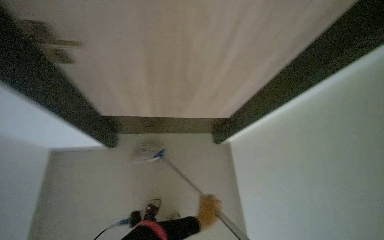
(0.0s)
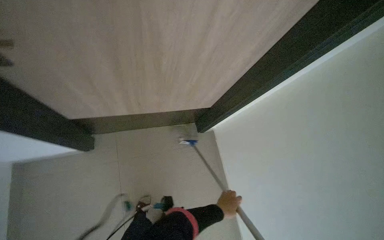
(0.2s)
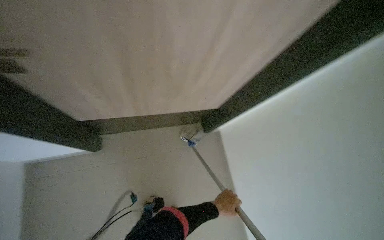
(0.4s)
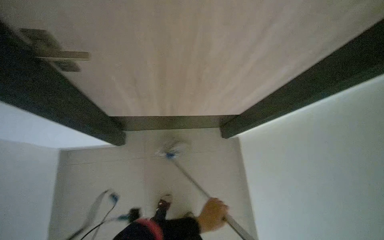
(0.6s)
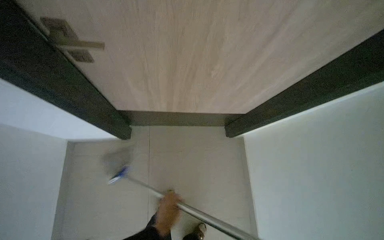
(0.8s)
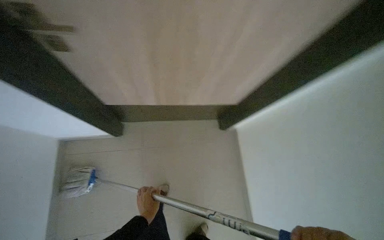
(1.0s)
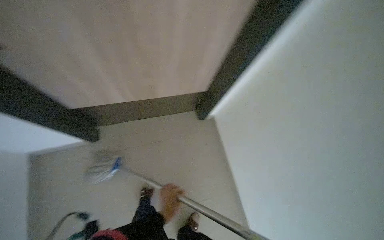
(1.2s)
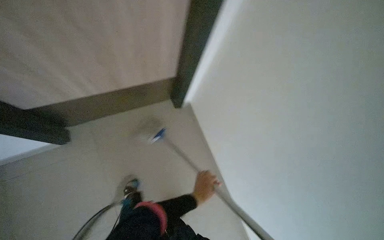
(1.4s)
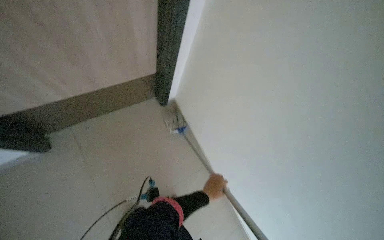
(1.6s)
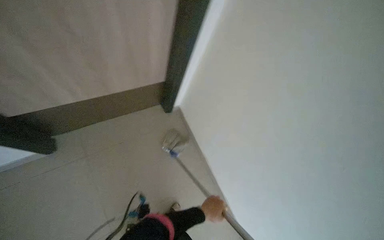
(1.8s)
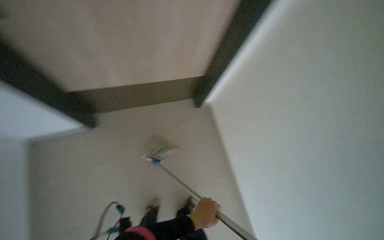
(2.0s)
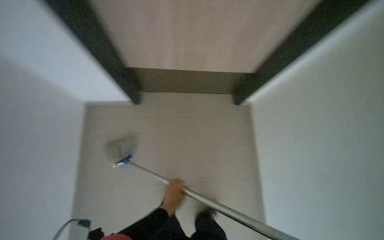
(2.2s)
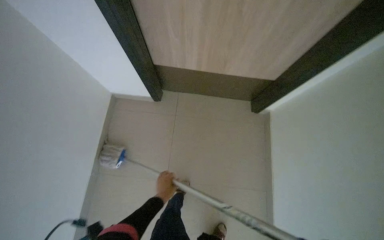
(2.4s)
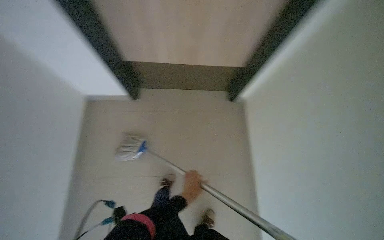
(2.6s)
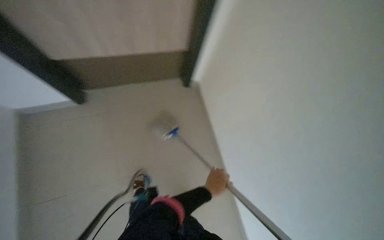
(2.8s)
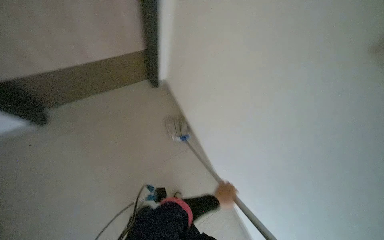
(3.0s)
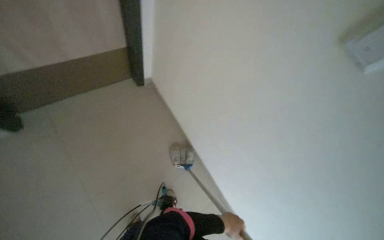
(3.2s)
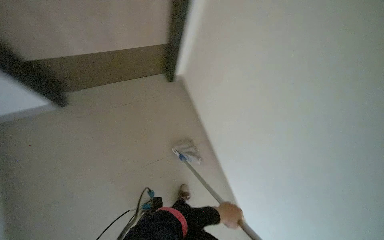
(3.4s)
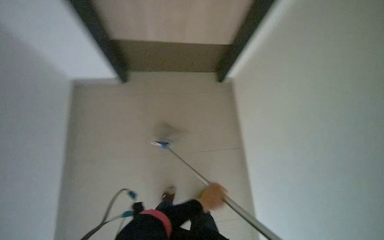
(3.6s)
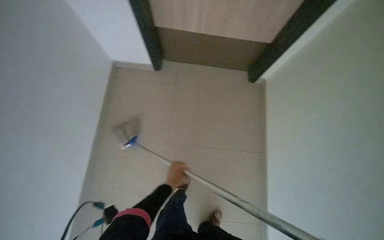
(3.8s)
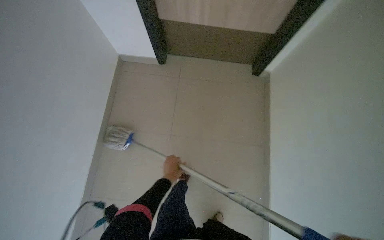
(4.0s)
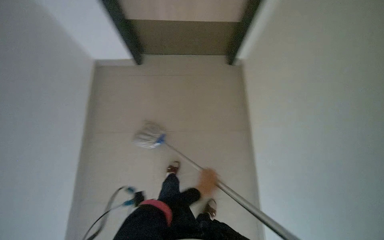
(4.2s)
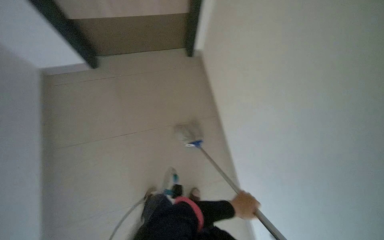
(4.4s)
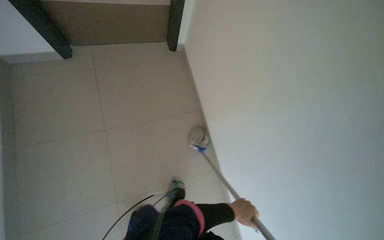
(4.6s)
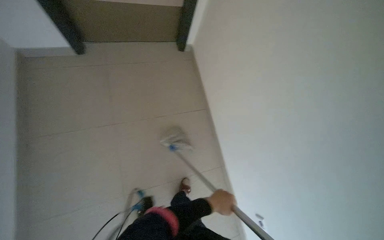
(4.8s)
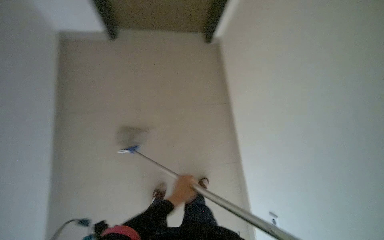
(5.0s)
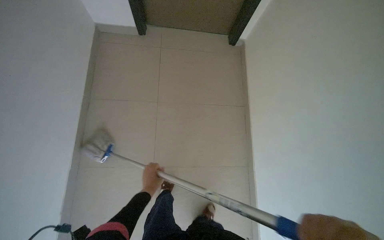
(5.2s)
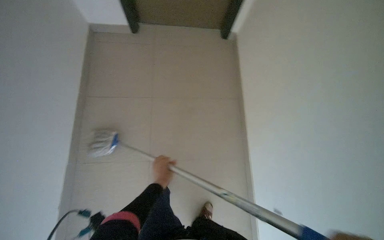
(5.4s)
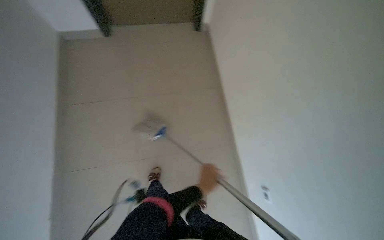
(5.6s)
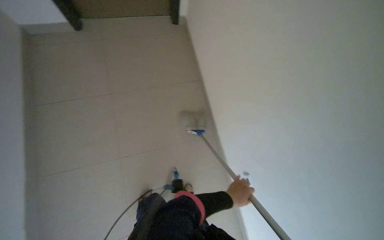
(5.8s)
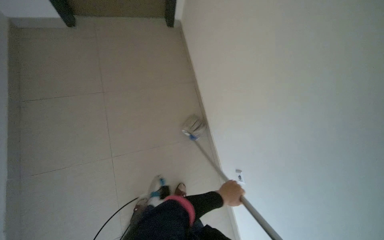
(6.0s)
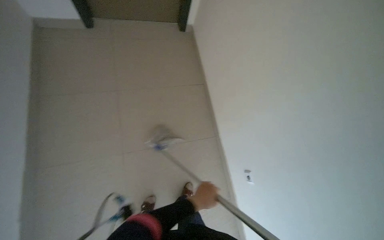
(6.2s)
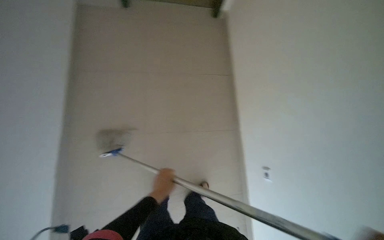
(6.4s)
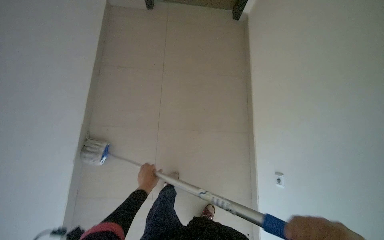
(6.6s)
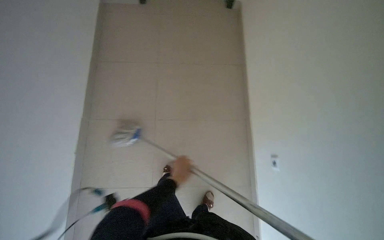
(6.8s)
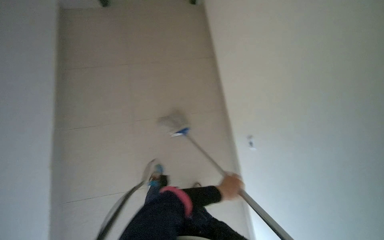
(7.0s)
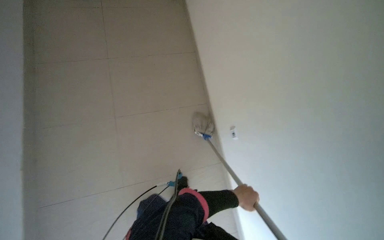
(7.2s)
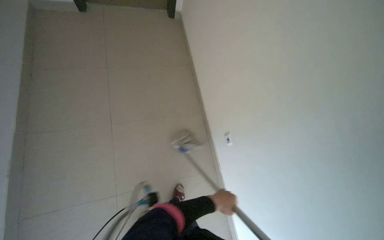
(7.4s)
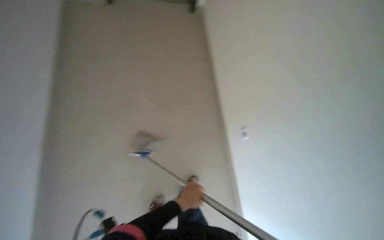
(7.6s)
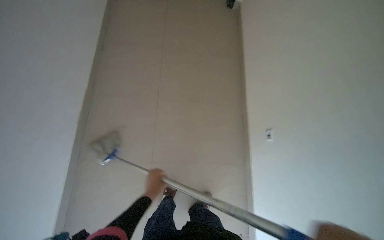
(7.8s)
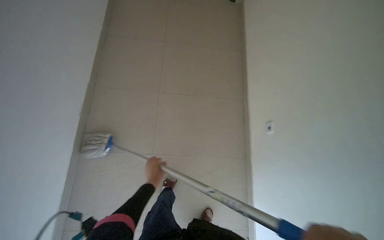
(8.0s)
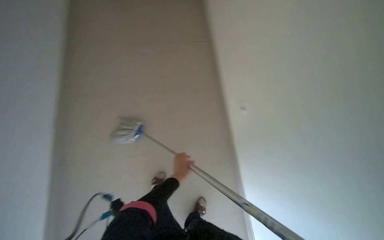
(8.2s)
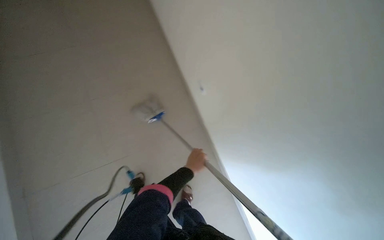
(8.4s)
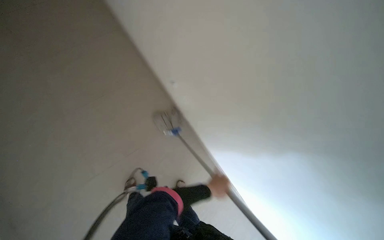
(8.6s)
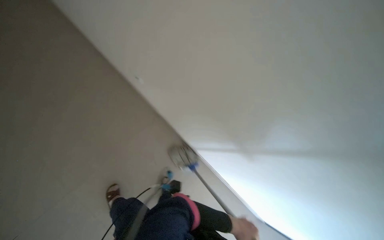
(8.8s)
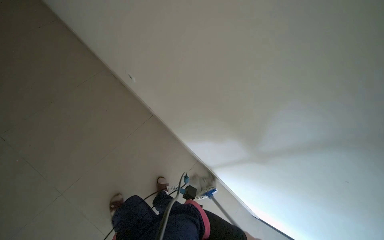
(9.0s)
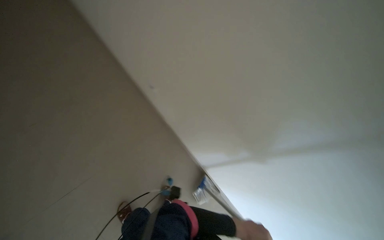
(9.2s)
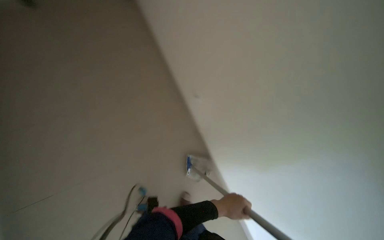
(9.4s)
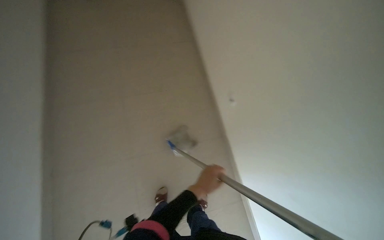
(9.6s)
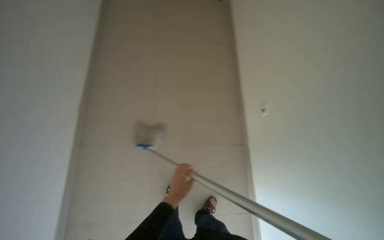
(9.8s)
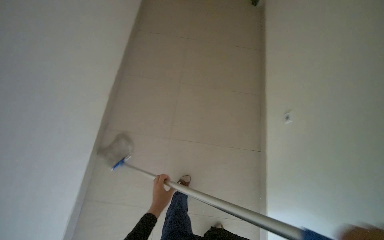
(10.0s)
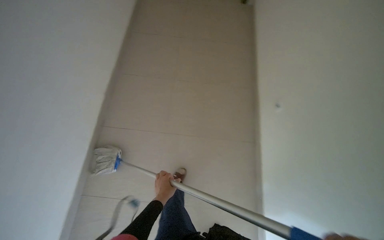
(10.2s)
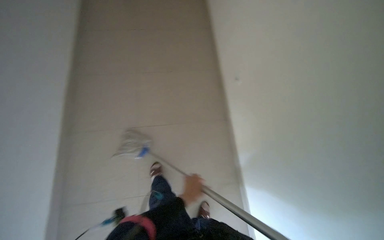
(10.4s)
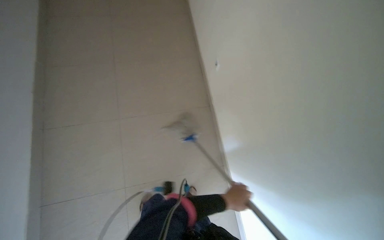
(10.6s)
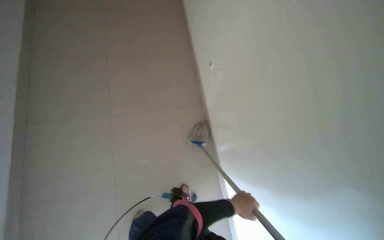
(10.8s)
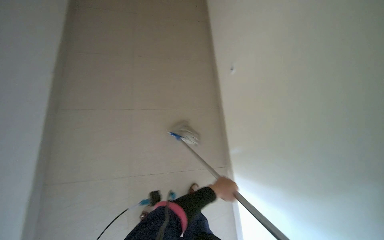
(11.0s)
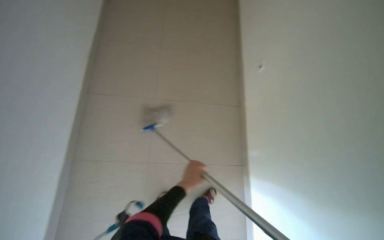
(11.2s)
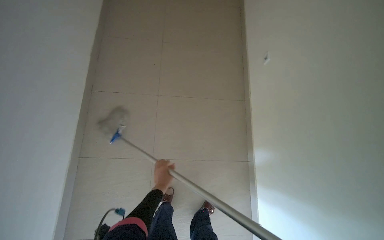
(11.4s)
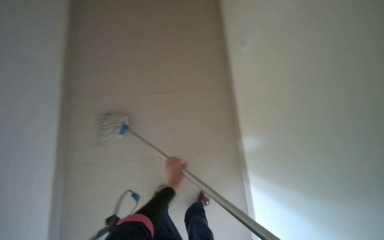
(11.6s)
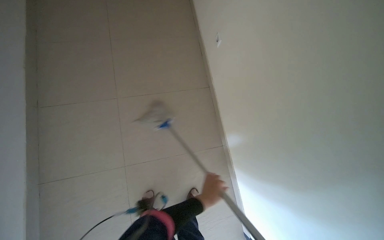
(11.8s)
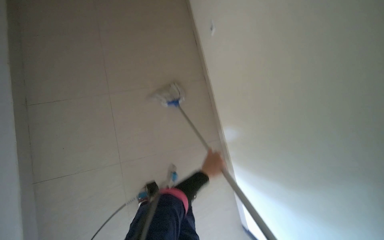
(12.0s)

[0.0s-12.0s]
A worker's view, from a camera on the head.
Job: mopping floor.
The whole recording: Mopping hallway floor. The worker mops the floor in the hallway with a mop.
0.0s to 1.6s: The left hand goes left and right, some 30 cm each way, reversing 2 times.
1.6s to 3.0s: The left hand reaches approximately 20 cm to the left, then returns.
6.0s to 7.6s: The left hand moves left and right over approximately 35 cm, changing direction 2 times.
7.6s to 9.0s: The left hand is displaced to the right and down the picture by roughly 25 cm.
10.4s to 12.0s: The head turns to the left by some 25 degrees. The left hand goes left and right, roughly 30 cm each way, reversing 2 times.

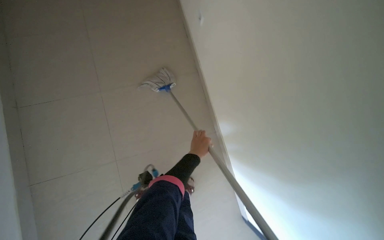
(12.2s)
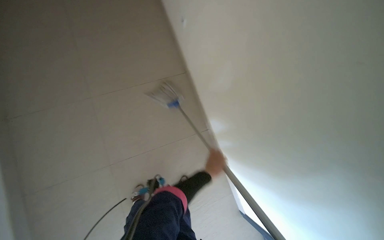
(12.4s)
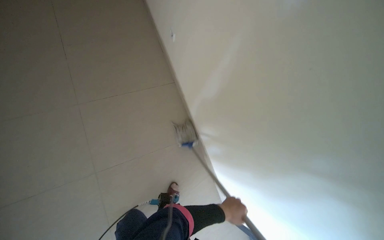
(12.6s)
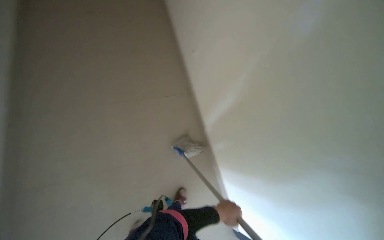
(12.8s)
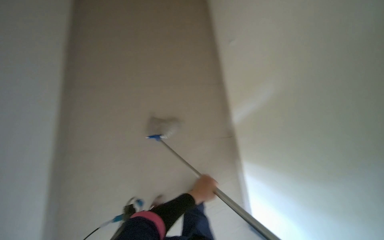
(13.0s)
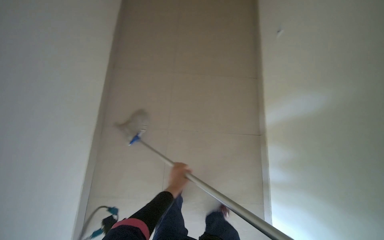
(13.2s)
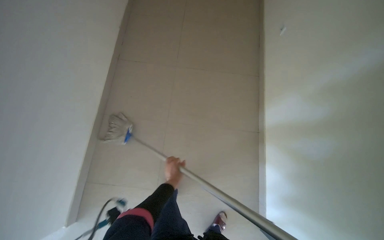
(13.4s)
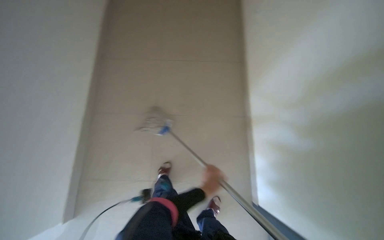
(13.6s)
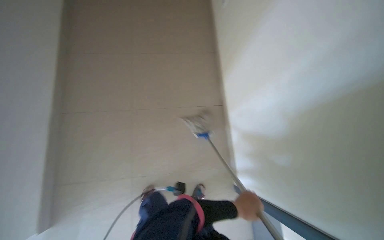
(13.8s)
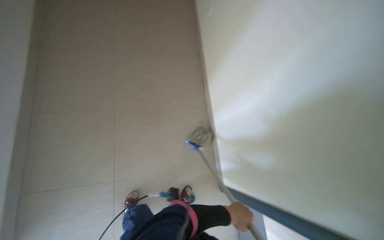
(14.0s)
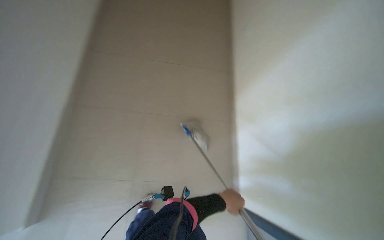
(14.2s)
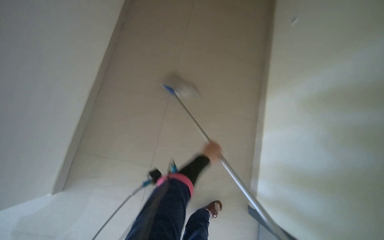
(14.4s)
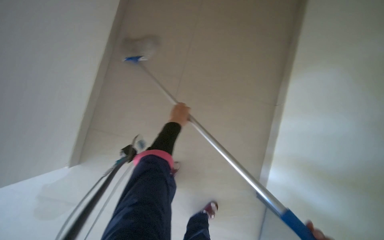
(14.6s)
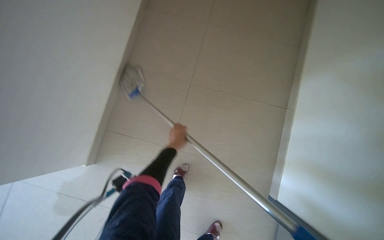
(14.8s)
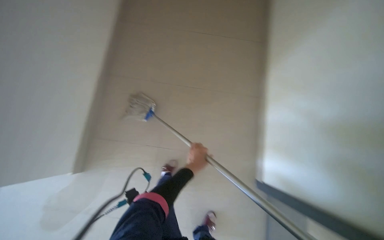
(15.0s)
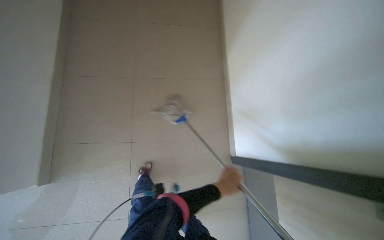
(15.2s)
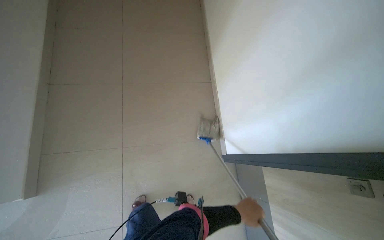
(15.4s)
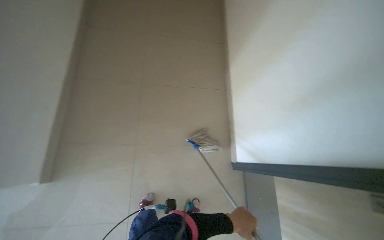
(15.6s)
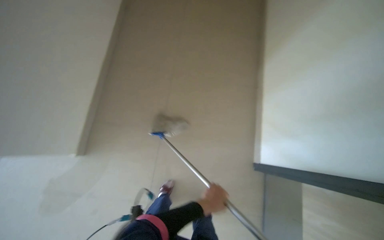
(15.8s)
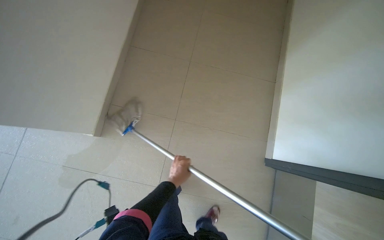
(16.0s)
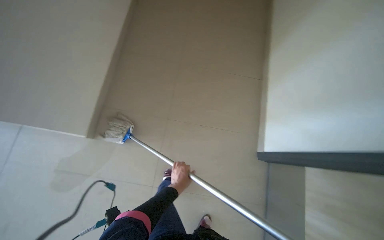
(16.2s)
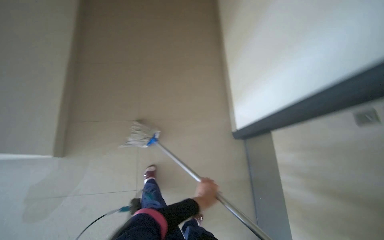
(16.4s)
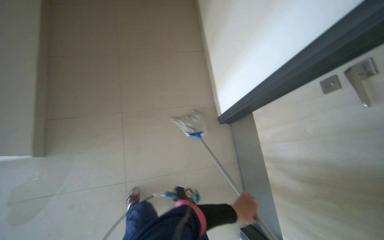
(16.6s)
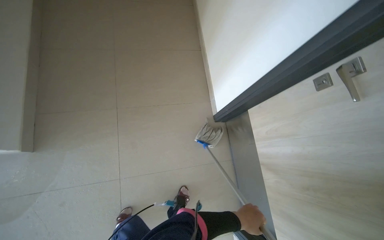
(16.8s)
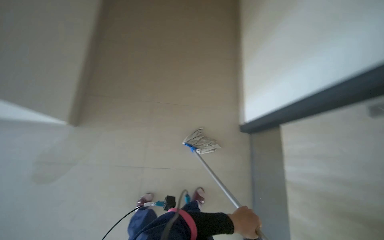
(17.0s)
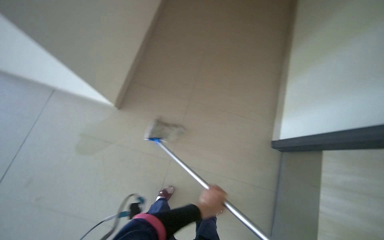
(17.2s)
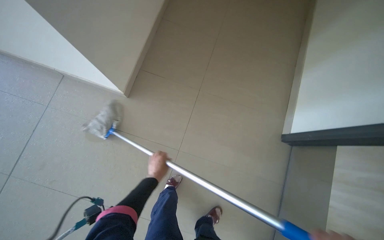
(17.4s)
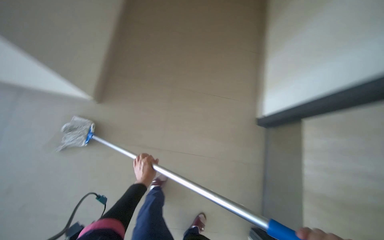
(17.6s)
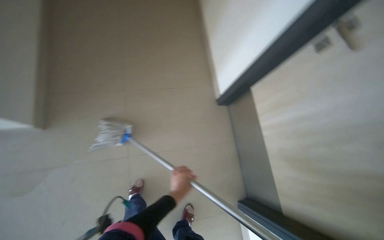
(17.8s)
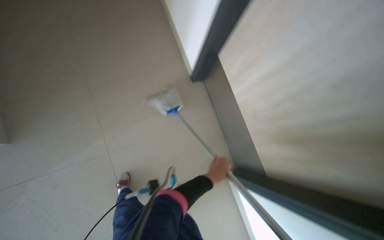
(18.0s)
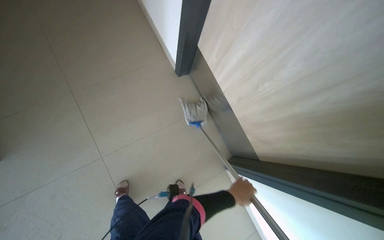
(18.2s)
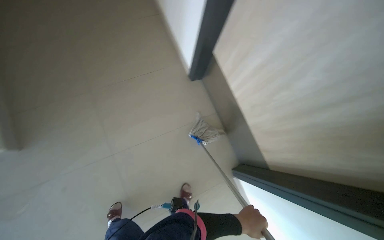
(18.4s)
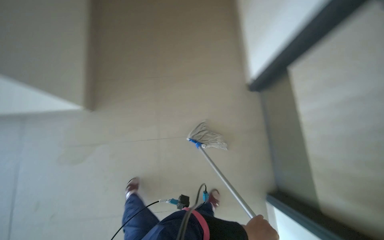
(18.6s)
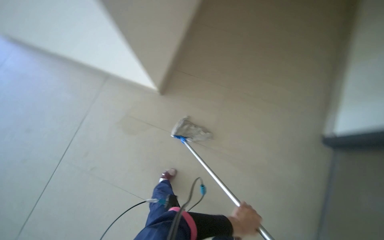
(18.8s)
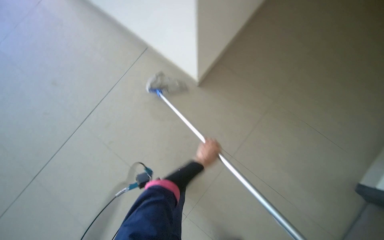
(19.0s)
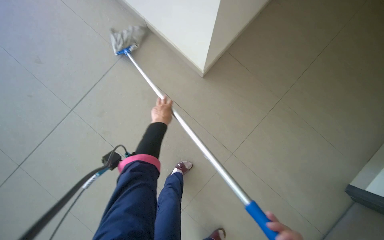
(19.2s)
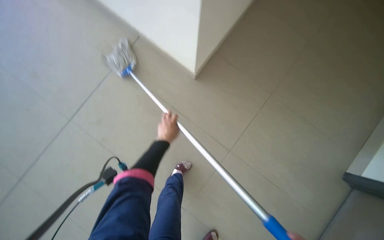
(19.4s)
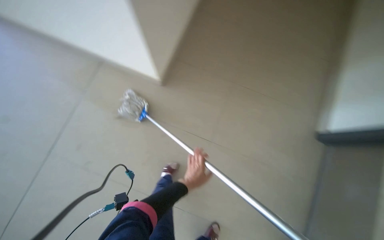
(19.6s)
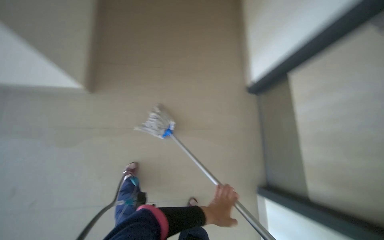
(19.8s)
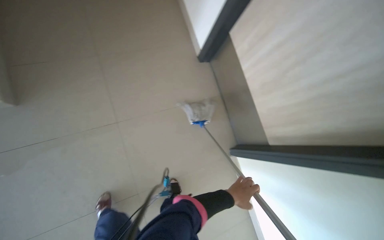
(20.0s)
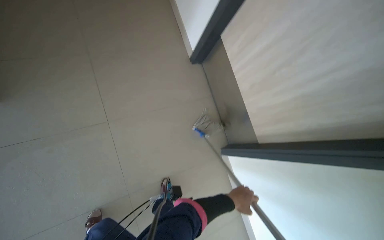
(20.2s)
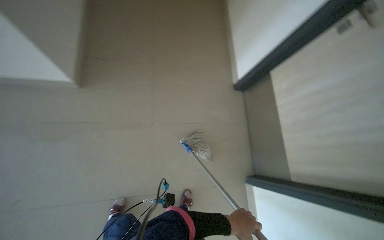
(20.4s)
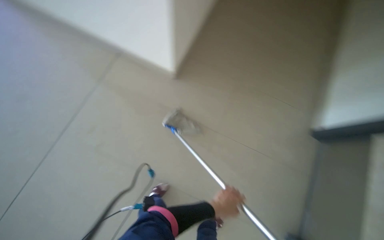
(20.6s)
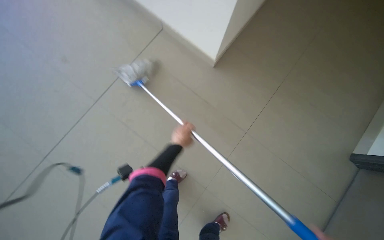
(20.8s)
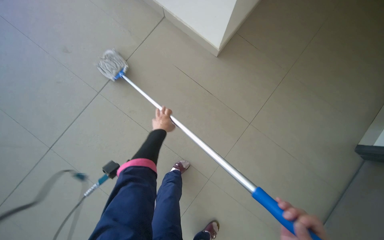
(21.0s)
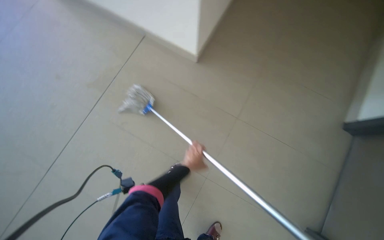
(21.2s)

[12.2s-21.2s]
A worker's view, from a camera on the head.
Job: mopping floor.
The whole recording: Mopping hallway floor. The worker mops the floor in the hallway with a mop.
12.2s to 13.8s: The wearer's head swings about 25 degrees to the right. The camera pitches downward, by roughly 15 degrees. The left hand goes left and right, roughly 25 cm each way, reversing 2 times.
13.8s to 15.2s: The left hand is displaced to the left by about 10 cm, and travels up the picture and back again, roughly 35 cm each way.
15.2s to 16.6s: The left hand swings left and right, approximately 25 cm each way, with 2 reversals.
16.6s to 18.2s: The camera travels roughly 40 cm.
18.2s to 19.8s: The left hand goes up and down the picture, some 35 cm each way, reversing 2 times.
